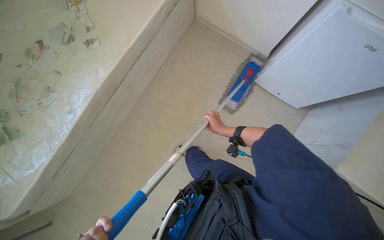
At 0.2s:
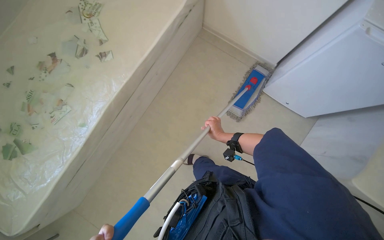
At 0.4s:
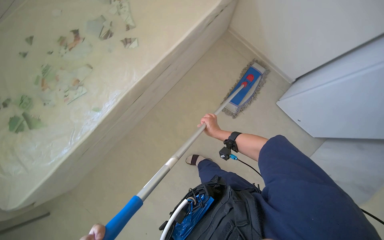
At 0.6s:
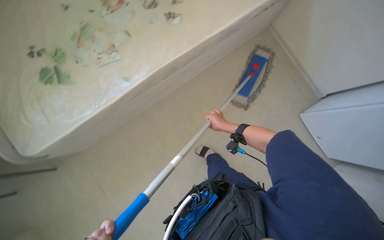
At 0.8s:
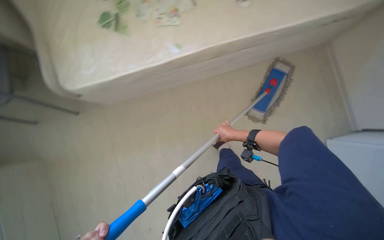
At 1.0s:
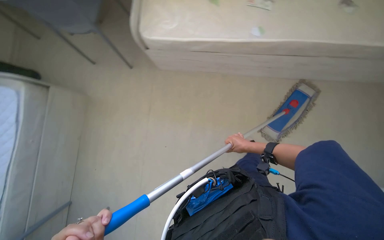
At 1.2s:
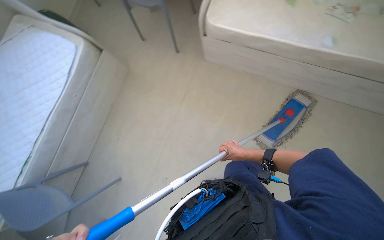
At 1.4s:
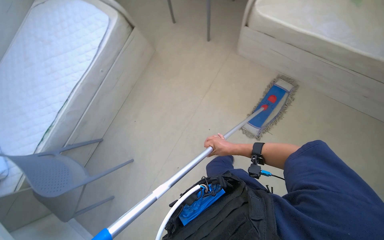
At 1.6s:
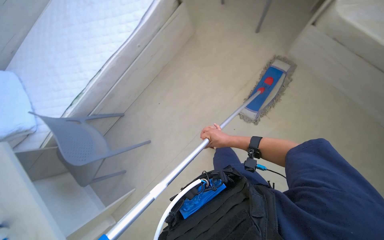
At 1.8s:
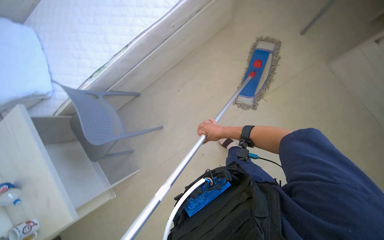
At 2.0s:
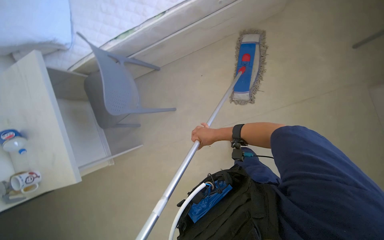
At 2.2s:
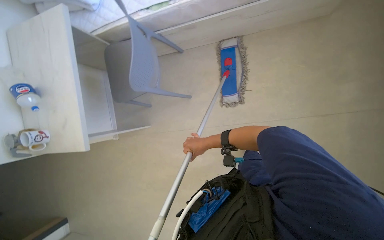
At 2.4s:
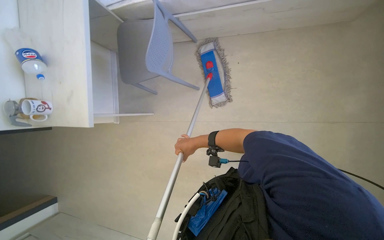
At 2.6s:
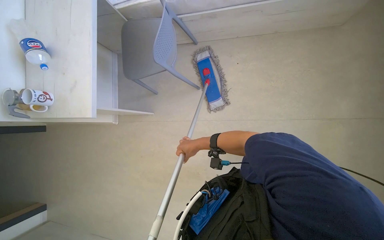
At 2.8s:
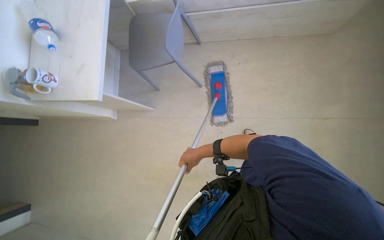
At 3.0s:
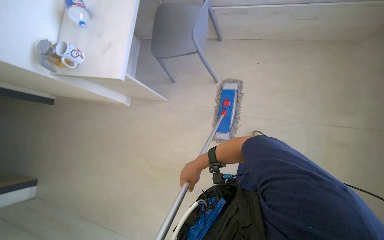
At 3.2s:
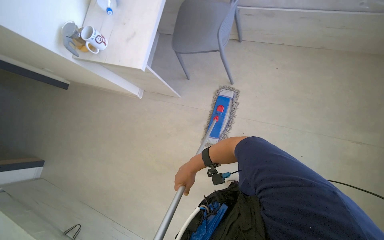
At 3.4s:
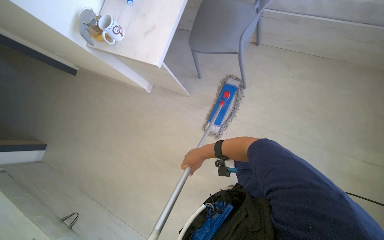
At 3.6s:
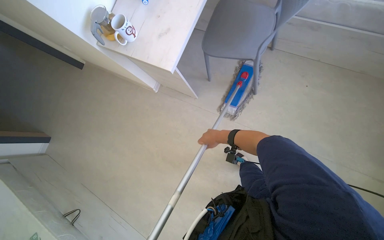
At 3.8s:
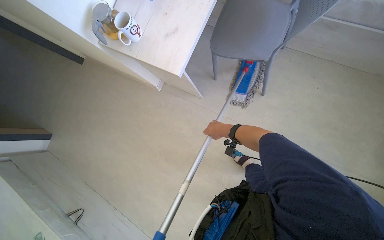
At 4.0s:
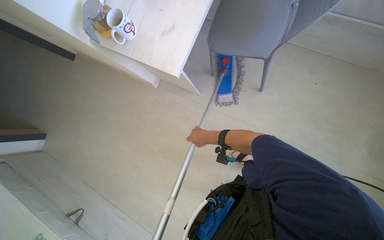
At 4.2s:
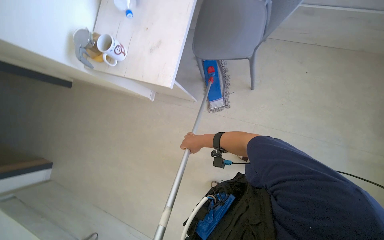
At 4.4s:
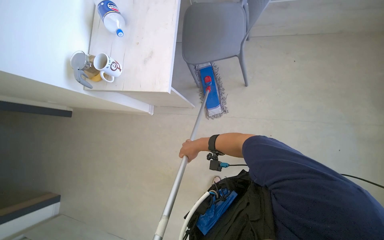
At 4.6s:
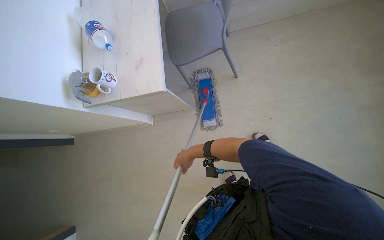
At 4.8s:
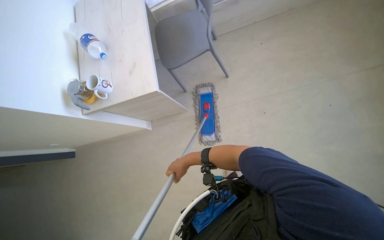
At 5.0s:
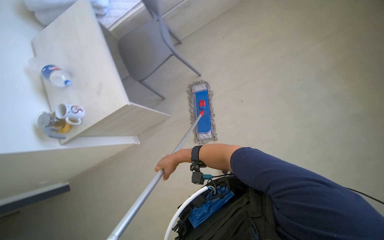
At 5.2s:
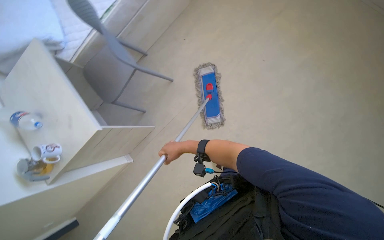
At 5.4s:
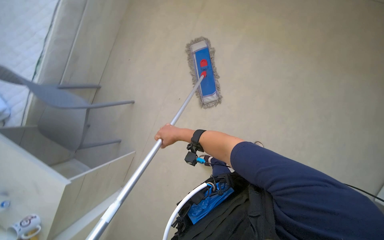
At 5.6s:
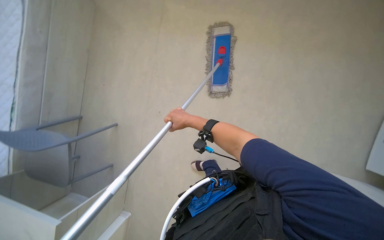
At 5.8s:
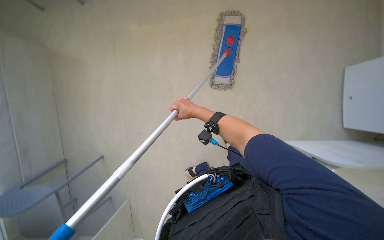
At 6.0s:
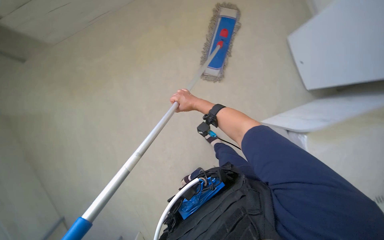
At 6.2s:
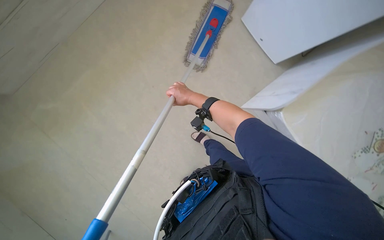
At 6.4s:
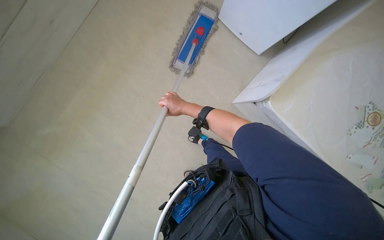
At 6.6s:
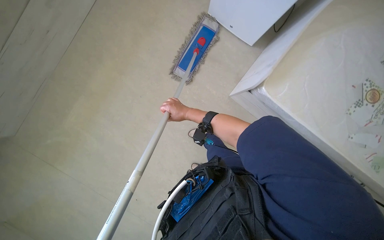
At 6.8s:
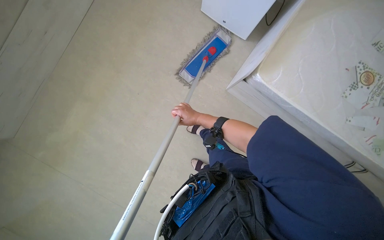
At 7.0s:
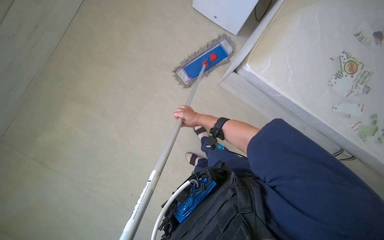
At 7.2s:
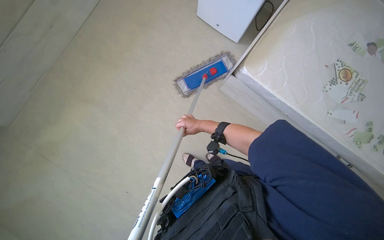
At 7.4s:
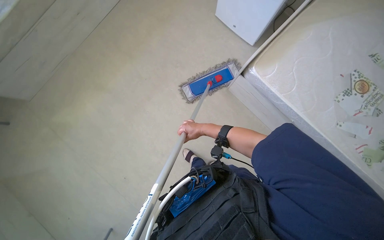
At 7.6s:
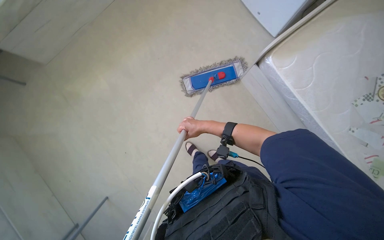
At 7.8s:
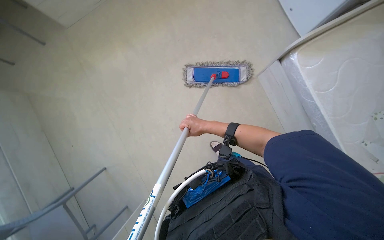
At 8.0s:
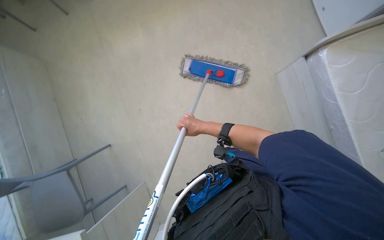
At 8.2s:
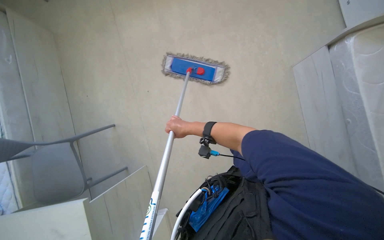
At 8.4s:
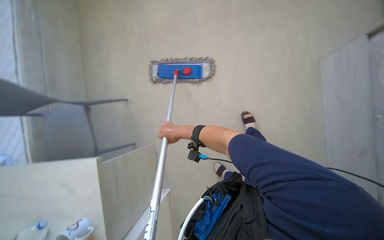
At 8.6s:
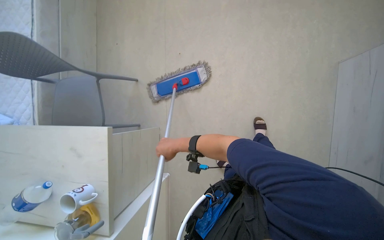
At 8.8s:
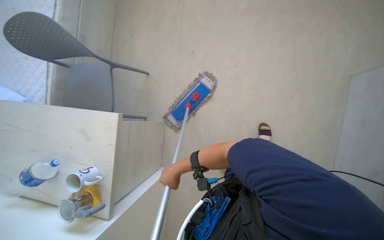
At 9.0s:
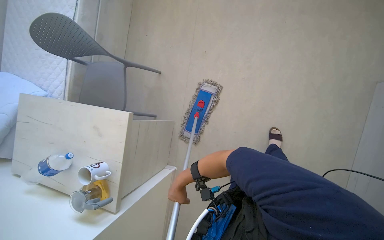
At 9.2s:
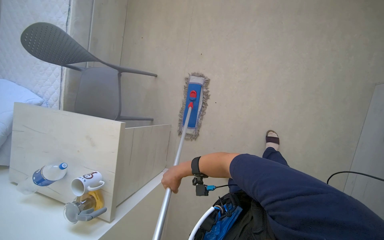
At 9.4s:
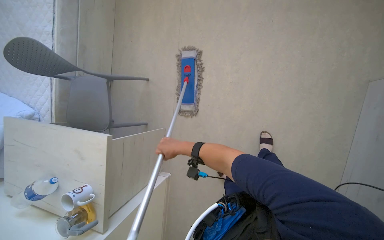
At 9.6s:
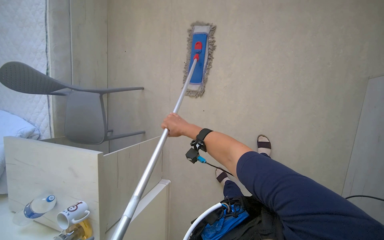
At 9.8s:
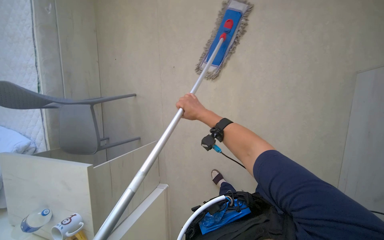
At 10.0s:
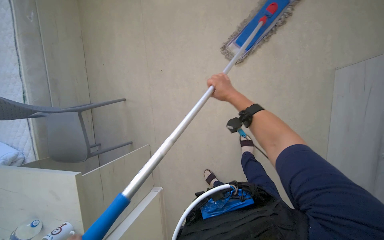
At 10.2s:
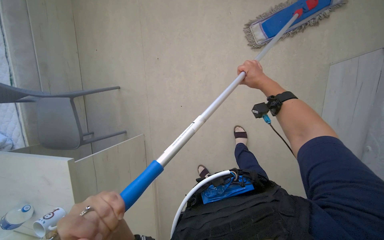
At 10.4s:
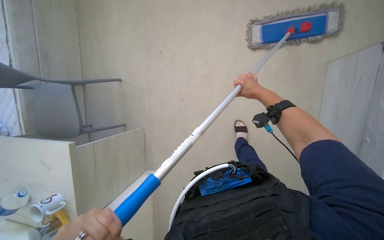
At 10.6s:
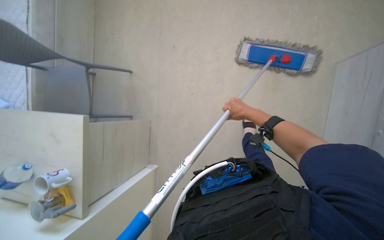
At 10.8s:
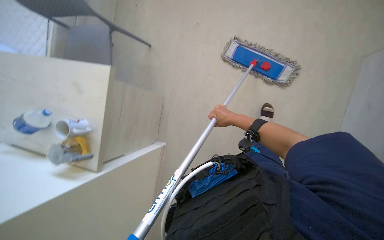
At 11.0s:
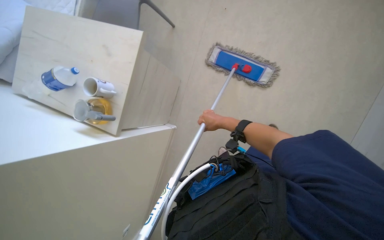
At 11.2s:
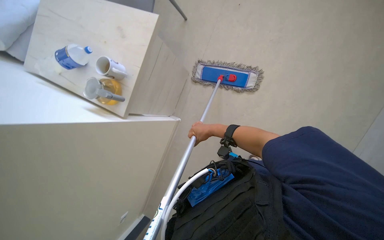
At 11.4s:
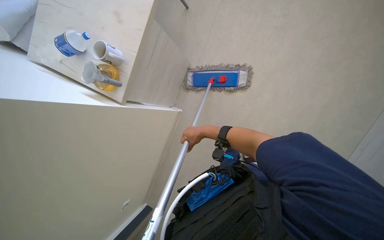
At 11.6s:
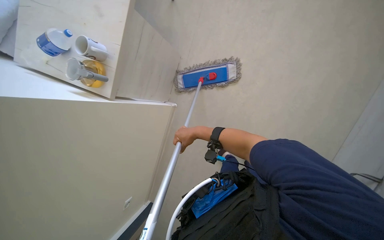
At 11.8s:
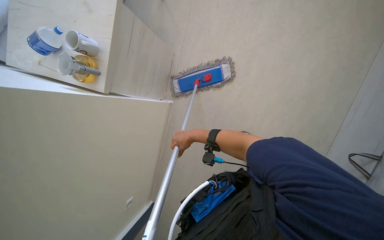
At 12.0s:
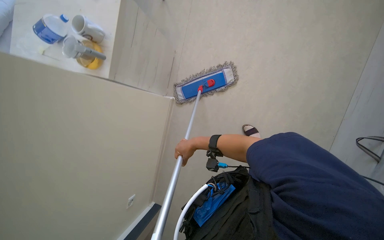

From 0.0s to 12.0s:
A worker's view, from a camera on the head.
Job: mopping floor.
The whole recording: Mopping office floor. The worker mops the office floor, periodically detaching, rinsing, and reattaching the mop head.
From 0.0s to 1.6s: The scene rotates clockwise by some 40 degrees.
From 3.0s to 4.4s: The right hand shifts some 30 cm up the picture and farther from the camera.
From 4.4s to 6.0s: The head turns to the right by roughly 40 degrees.
From 7.6s to 9.0s: The scene rotates clockwise by some 35 degrees. The right hand travels down the picture and to the left by about 50 cm.
From 9.0s to 10.4s: The right hand moves to the right and up the picture, roughly 70 cm.
From 10.4s to 12.0s: The right hand heads down the picture and to the left, covering approximately 50 cm.

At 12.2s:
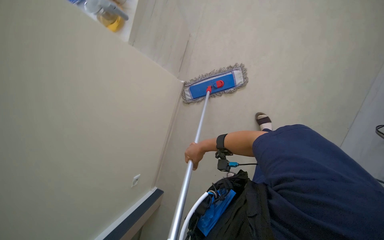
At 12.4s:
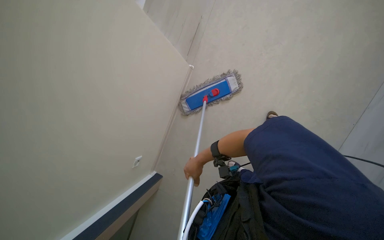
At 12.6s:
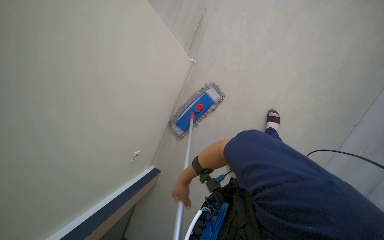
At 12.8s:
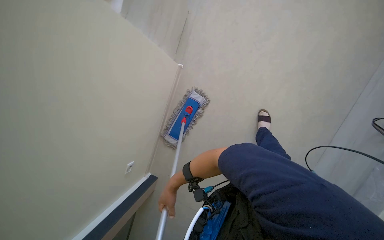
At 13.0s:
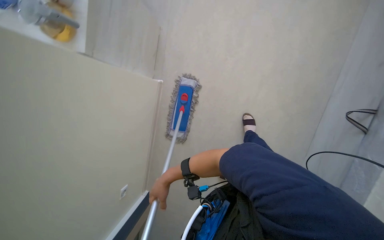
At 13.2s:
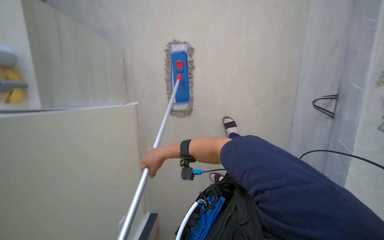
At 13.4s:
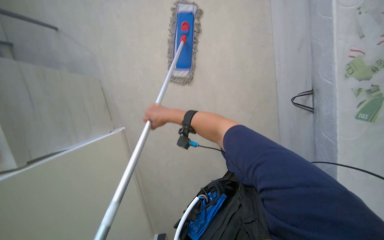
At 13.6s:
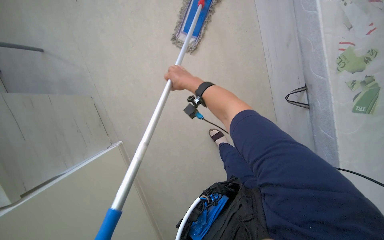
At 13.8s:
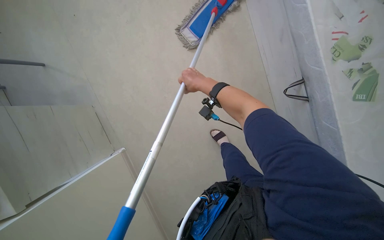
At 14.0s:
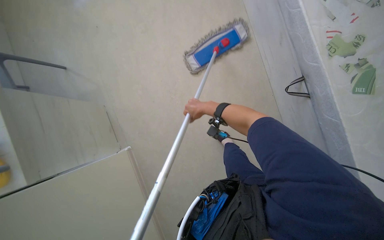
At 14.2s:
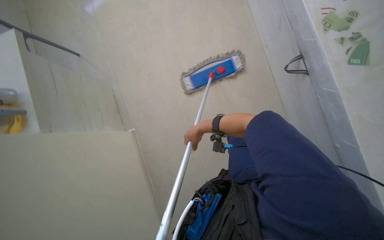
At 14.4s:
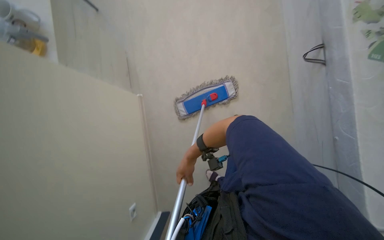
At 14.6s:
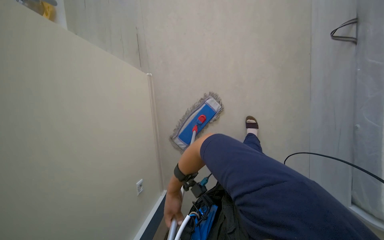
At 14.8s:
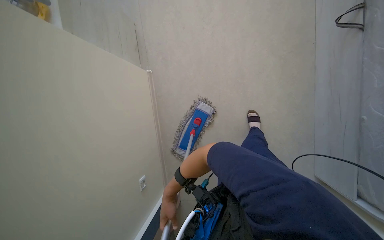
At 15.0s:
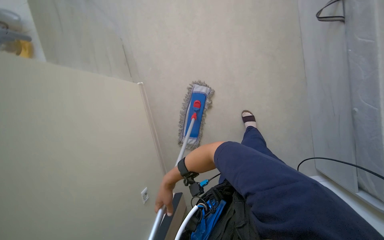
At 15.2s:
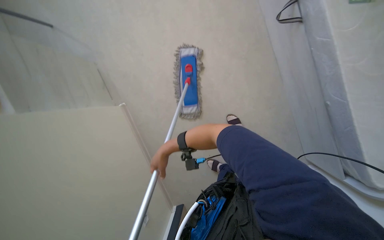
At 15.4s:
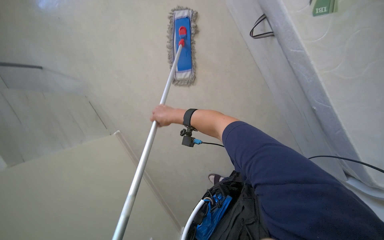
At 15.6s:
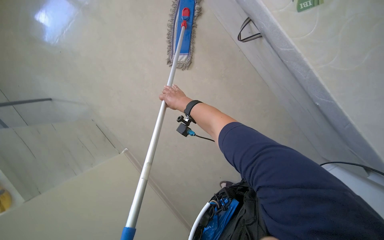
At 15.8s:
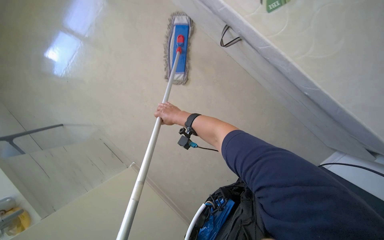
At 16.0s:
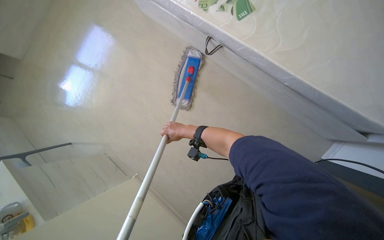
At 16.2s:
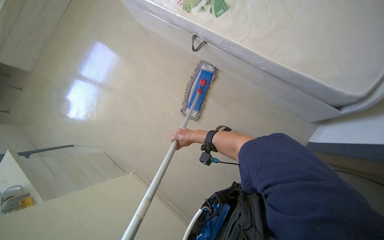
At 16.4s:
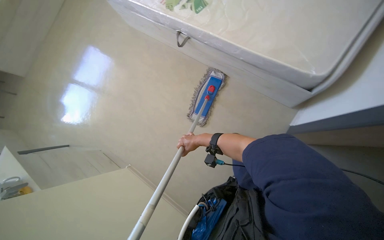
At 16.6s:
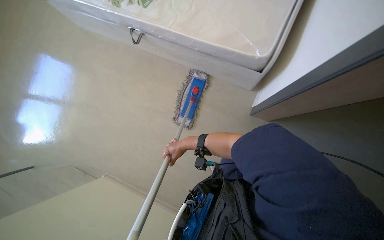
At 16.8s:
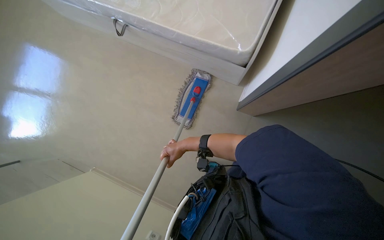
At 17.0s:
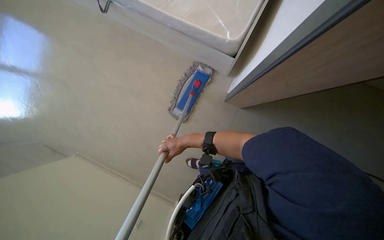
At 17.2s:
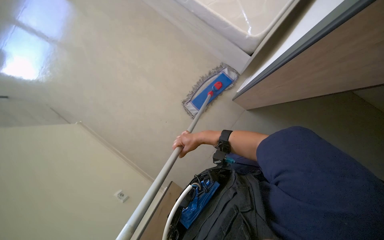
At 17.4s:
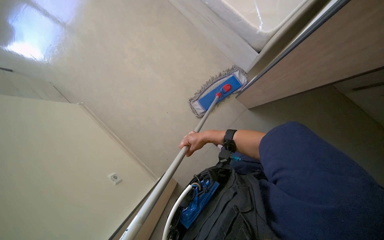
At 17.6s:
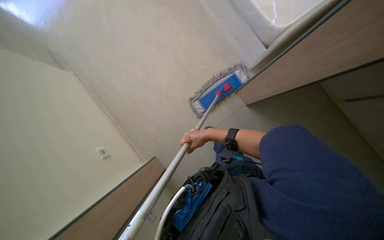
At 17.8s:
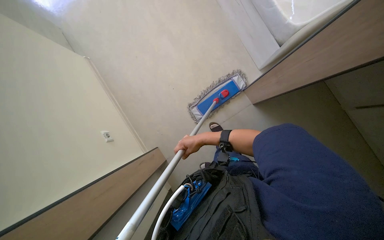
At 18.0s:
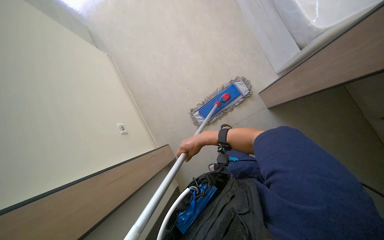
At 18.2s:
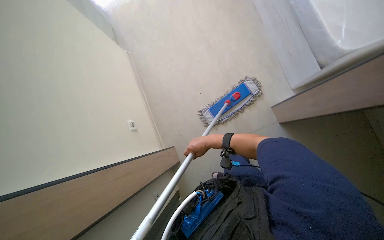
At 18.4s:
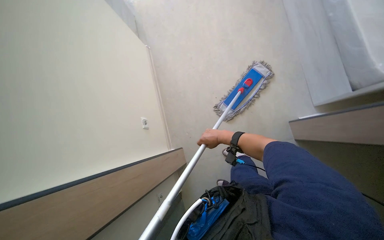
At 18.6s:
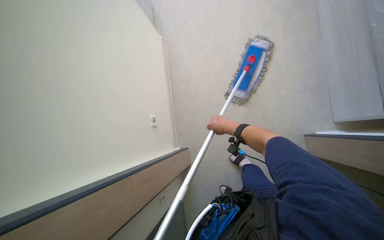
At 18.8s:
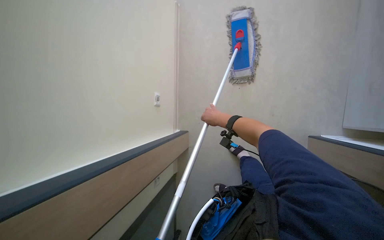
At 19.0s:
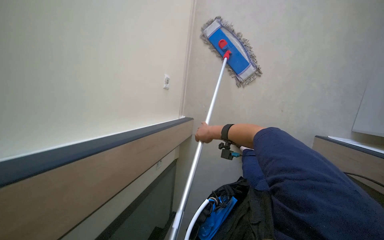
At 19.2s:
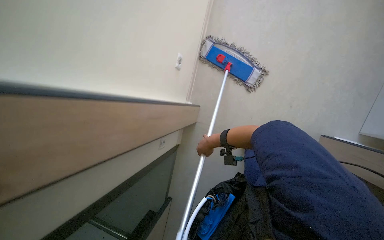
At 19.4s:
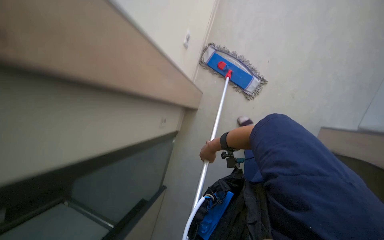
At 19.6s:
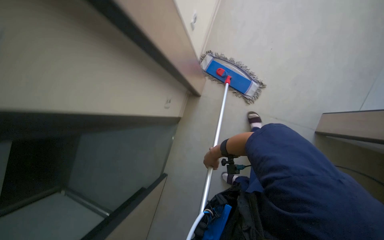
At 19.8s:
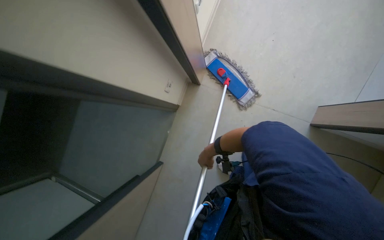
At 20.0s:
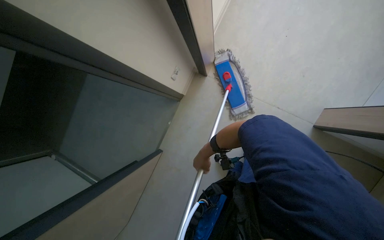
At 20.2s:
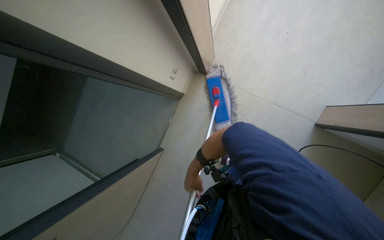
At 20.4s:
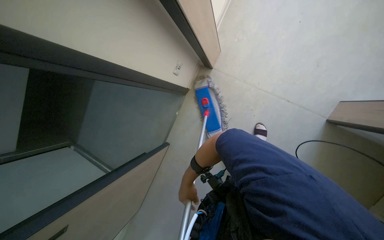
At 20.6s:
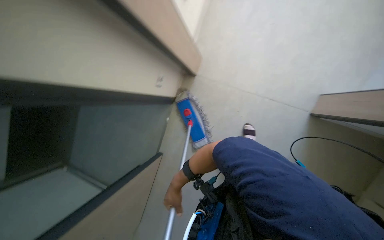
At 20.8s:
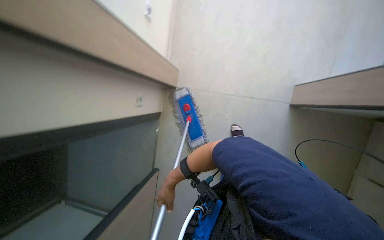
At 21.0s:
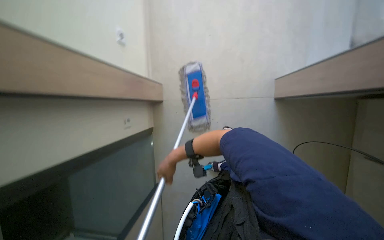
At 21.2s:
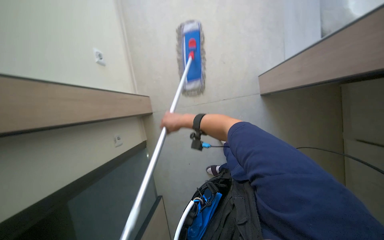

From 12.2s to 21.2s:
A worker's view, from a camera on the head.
Job: mopping floor.
The whole recording: Mopping office floor. The worker mops the office floor, periodically detaching, rinsing, and reattaching the mop head.
From 12.2s to 13.8s: The head travels about 50 cm. Everything in view rotates roughly 50 degrees counterclockwise.
From 13.8s to 15.2s: The right hand moves down the picture, about 50 cm.
From 15.2s to 16.6s: The camera travels roughly 40 cm. The camera pitches upward, by roughly 15 degrees. The scene rotates counterclockwise by approximately 35 degrees.
From 16.6s to 18.2s: The head turns to the left by roughly 30 degrees. The right hand moves to the right, approximately 15 cm.
From 18.2s to 19.8s: The camera is aimed approximately 25 degrees further to the left.
From 19.8s to 21.2s: Everything in view rotates roughly 30 degrees counterclockwise.
